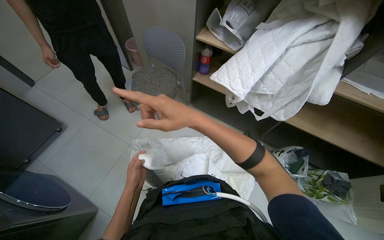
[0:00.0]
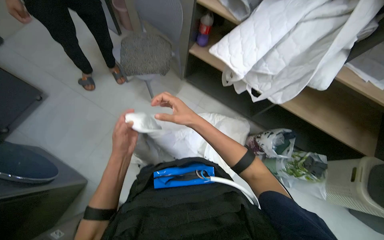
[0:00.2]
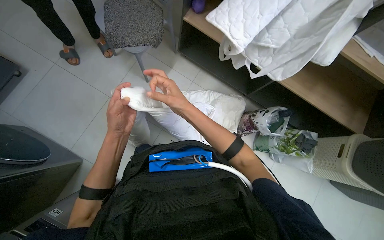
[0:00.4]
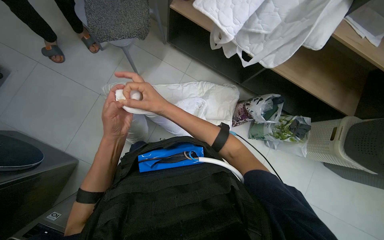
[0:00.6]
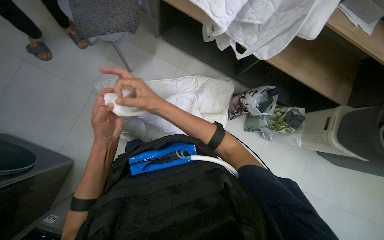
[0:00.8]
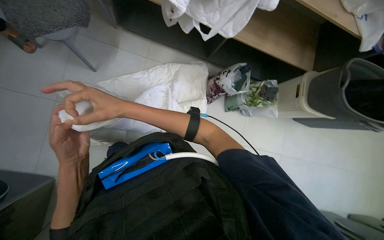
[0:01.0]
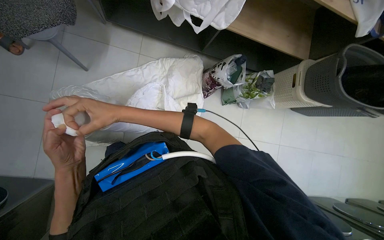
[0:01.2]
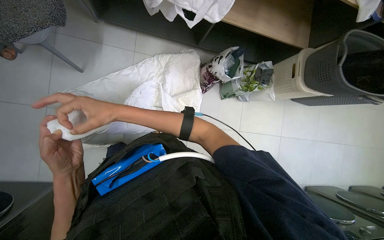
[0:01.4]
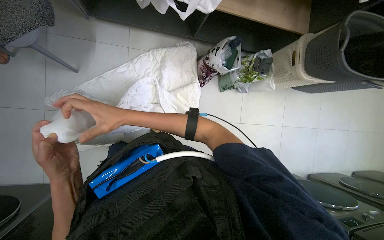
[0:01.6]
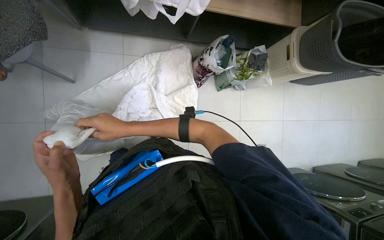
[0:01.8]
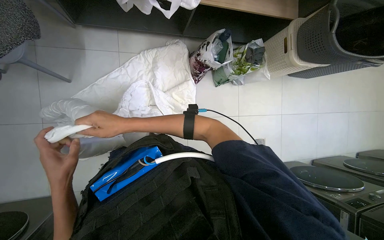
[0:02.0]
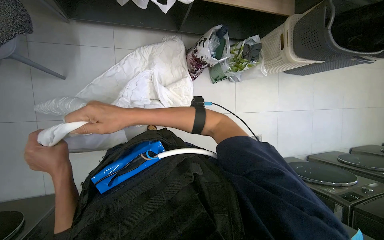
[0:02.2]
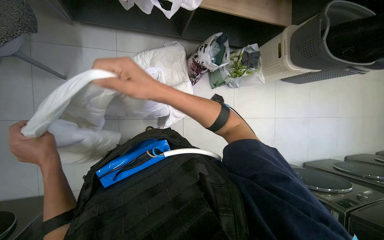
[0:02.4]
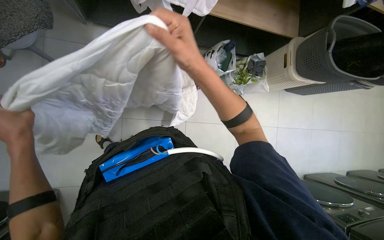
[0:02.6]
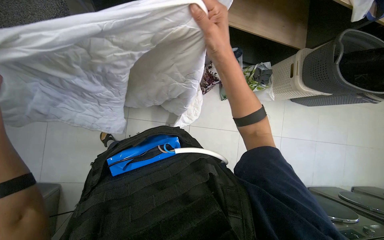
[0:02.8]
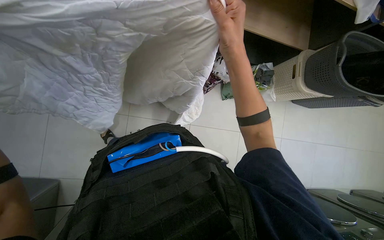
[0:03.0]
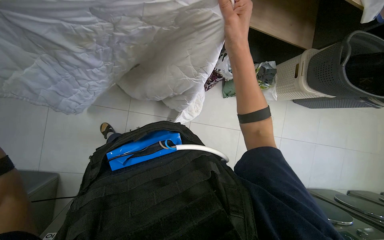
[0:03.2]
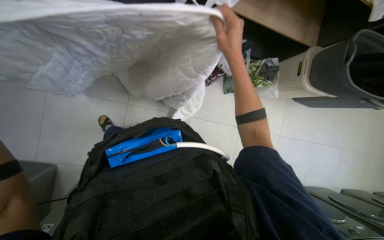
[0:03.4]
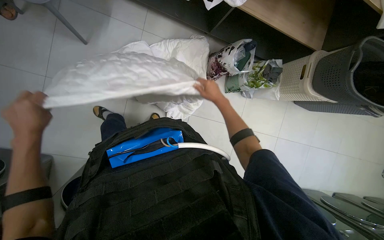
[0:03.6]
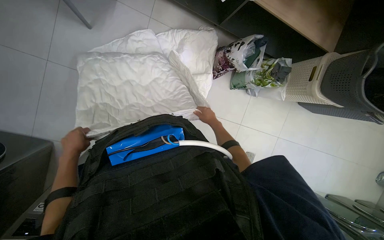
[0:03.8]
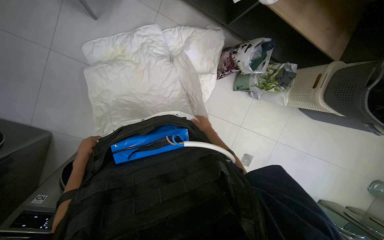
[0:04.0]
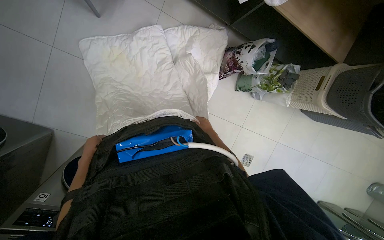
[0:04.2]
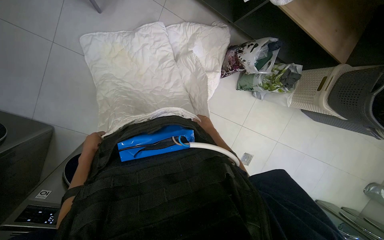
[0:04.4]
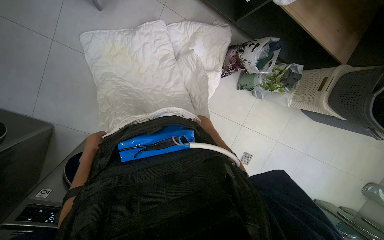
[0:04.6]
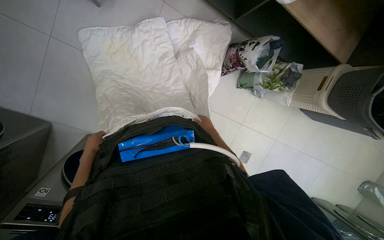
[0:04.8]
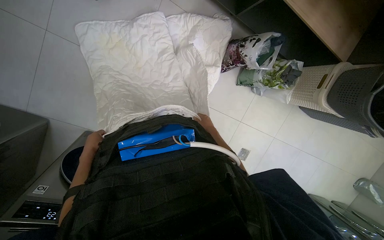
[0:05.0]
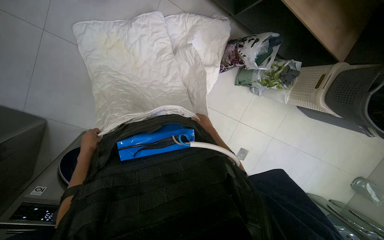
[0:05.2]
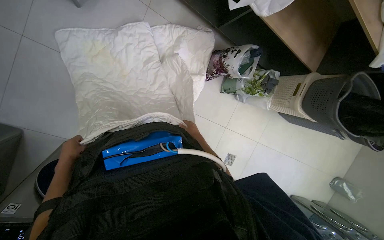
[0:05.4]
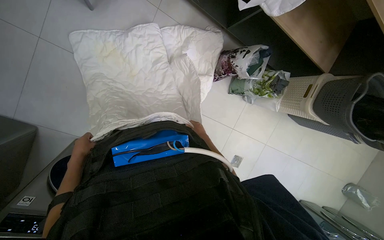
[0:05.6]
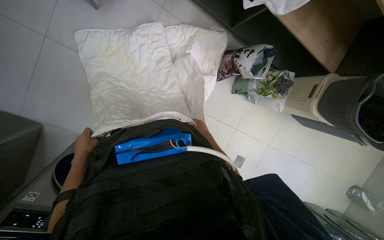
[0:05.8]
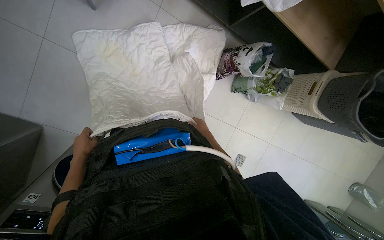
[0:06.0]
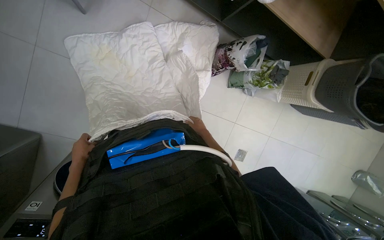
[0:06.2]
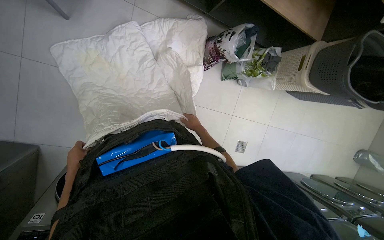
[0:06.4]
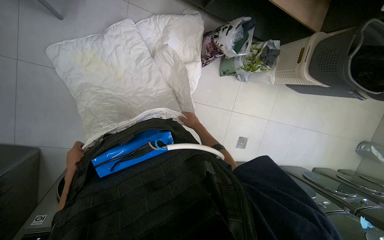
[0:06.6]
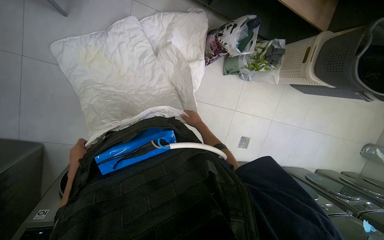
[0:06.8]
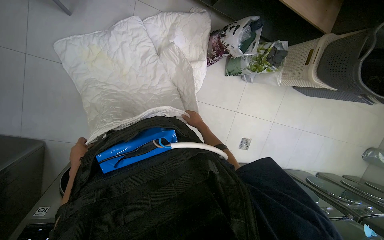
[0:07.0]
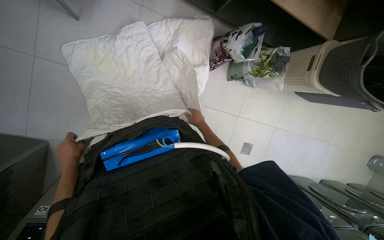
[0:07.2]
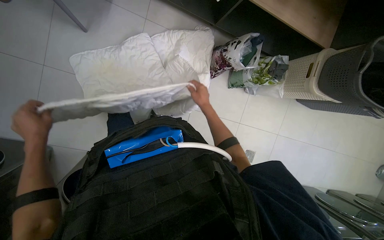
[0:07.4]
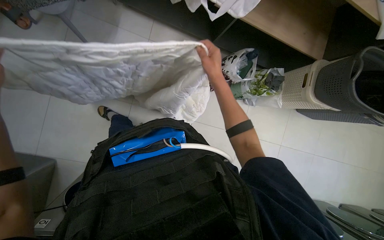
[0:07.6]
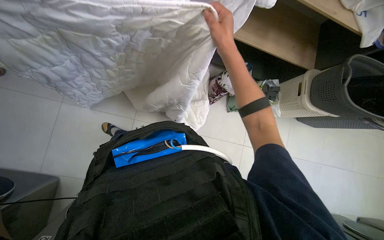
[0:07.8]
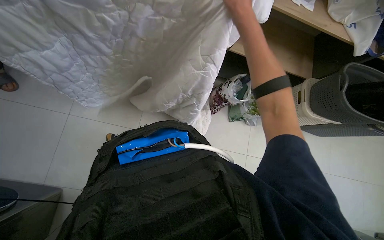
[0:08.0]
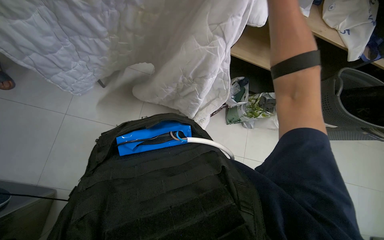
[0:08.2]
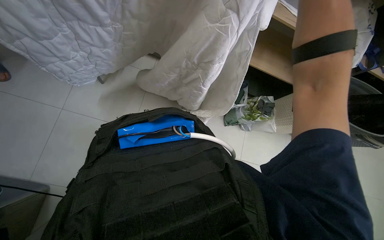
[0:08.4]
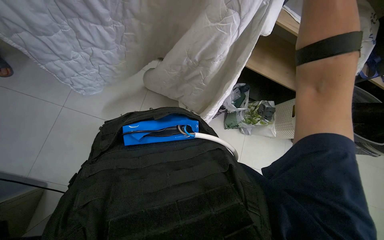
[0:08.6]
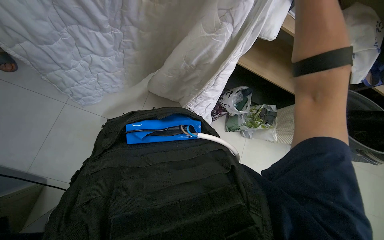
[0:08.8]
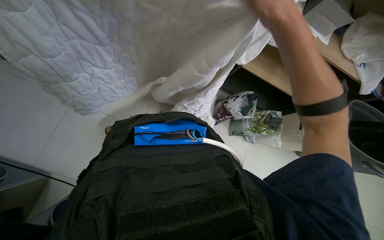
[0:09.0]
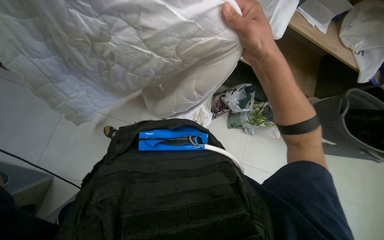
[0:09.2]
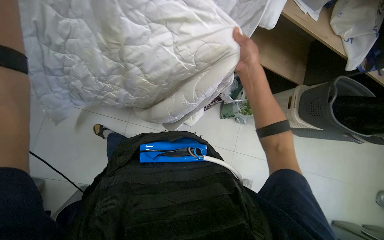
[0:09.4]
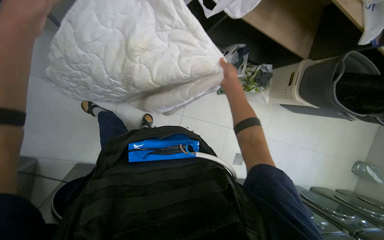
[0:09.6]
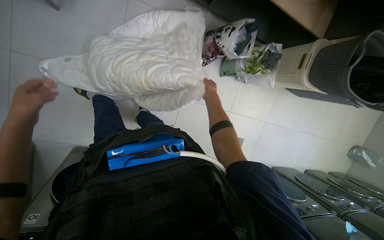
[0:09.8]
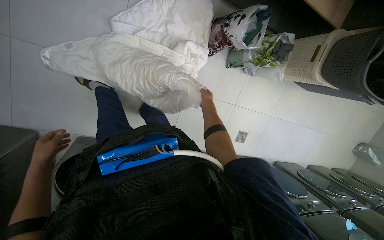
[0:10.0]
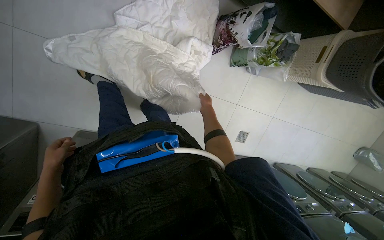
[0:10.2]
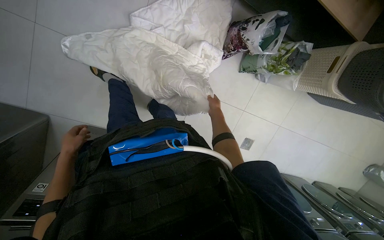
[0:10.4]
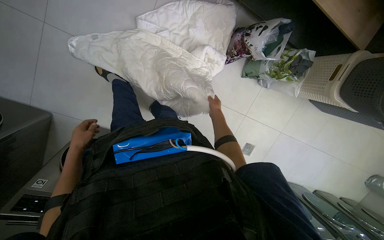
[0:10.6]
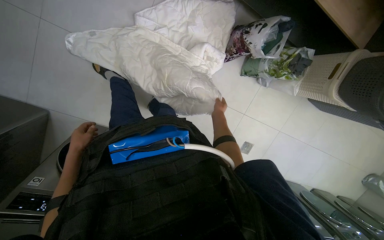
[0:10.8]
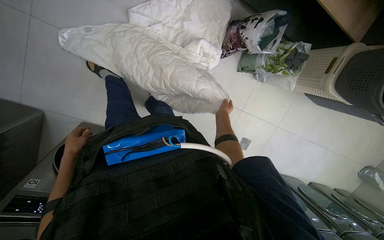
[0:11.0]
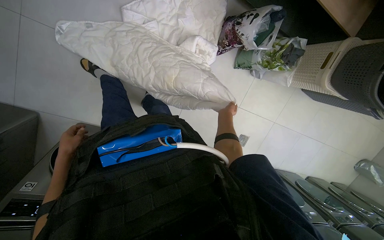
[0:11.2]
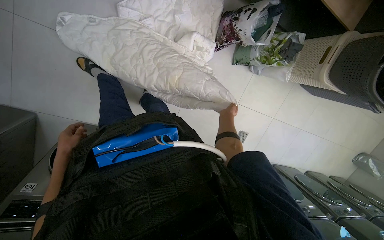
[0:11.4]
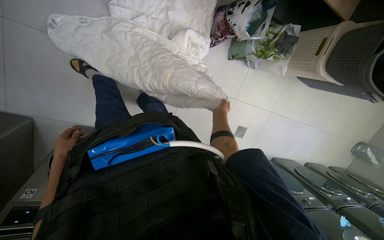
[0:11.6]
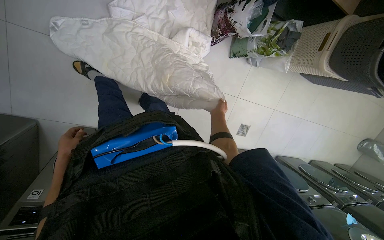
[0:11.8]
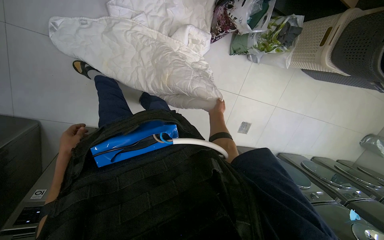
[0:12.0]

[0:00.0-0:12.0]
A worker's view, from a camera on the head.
Job: managing laundry.
The whole recording: Folding and organizing linens. The worker folds and organizes various white linens and quilted items, placing them on shelves and laying them out on the floor.
0:00.0 to 0:01.6: The wearer's head swings roughly 25 degrees to the right. The camera pitches downward, by approximately 35 degrees.
0:01.6 to 0:03.0: The right hand shifts approximately 30 cm to the right and up the picture.
0:03.0 to 0:04.4: The right hand goes about 50 cm farther from the camera and down the picture.
0:04.4 to 0:06.0: The hands stay close to where they were, moving slightly.
0:06.0 to 0:07.6: The right hand heads nearer to the camera and up the picture, covering some 35 cm.
0:07.6 to 0:09.0: The view tilts approximately 15 degrees upward.

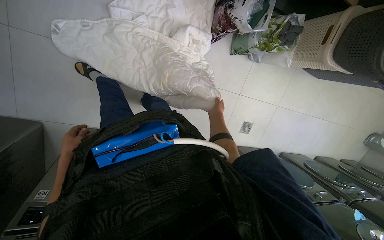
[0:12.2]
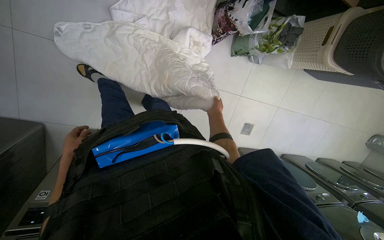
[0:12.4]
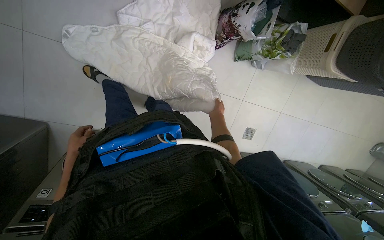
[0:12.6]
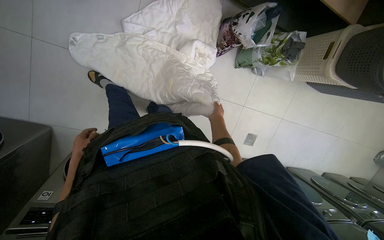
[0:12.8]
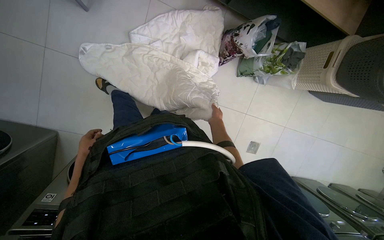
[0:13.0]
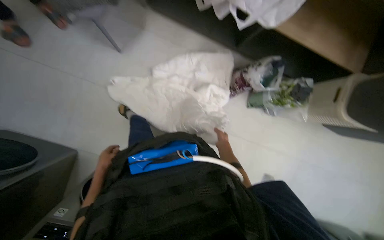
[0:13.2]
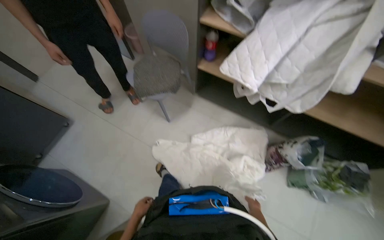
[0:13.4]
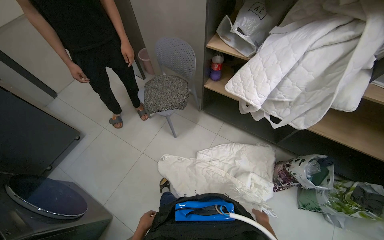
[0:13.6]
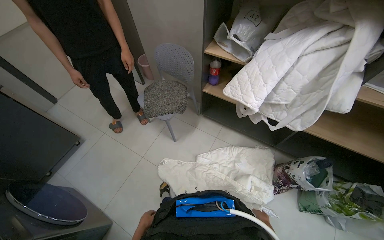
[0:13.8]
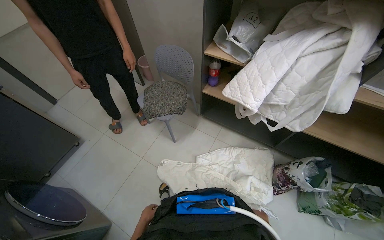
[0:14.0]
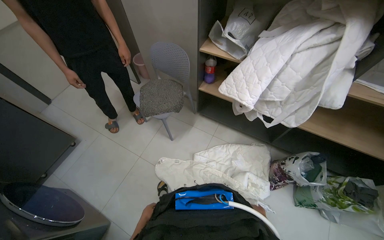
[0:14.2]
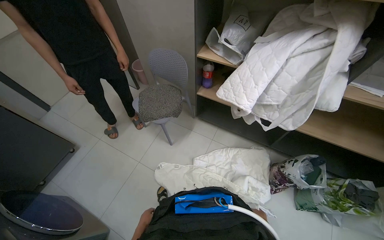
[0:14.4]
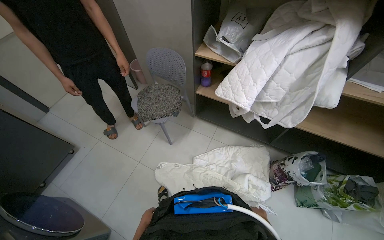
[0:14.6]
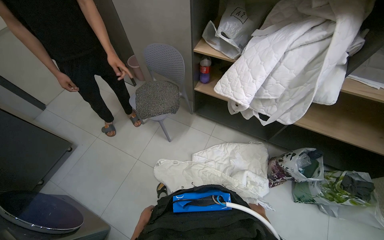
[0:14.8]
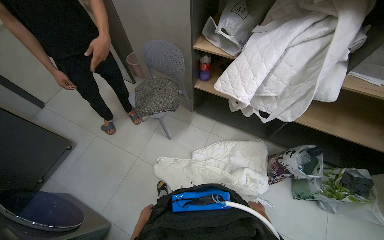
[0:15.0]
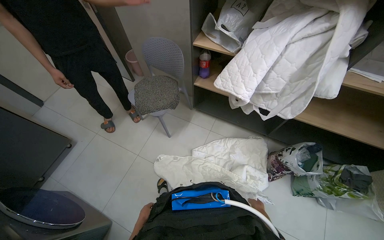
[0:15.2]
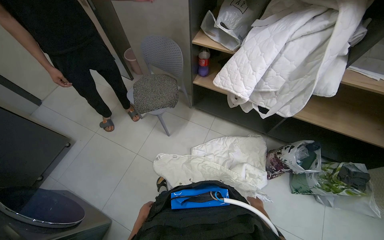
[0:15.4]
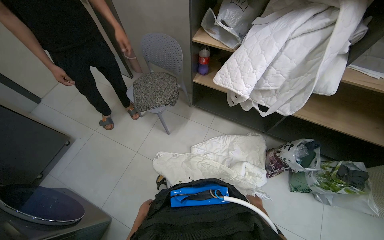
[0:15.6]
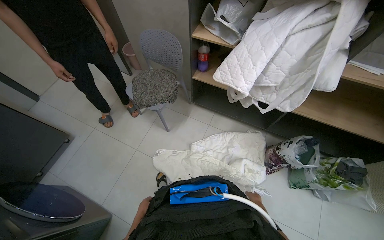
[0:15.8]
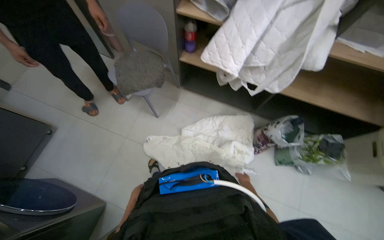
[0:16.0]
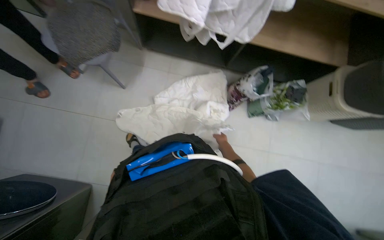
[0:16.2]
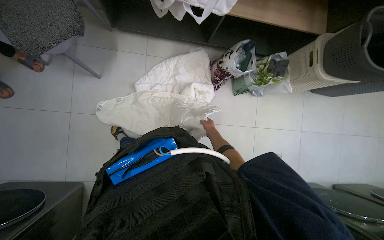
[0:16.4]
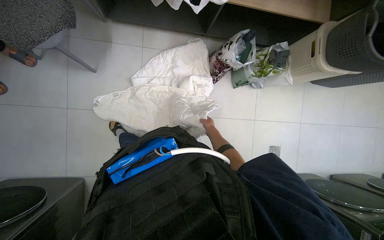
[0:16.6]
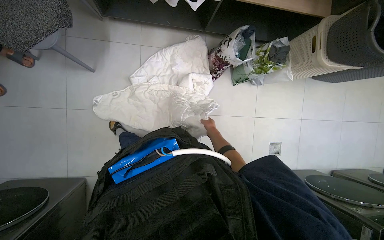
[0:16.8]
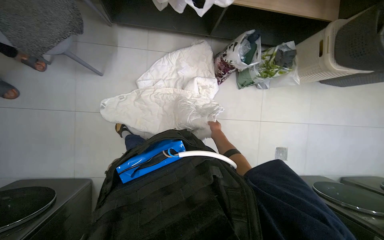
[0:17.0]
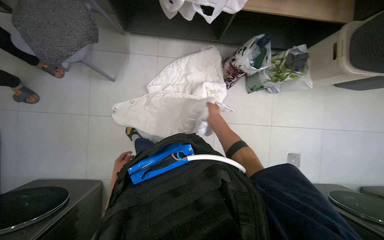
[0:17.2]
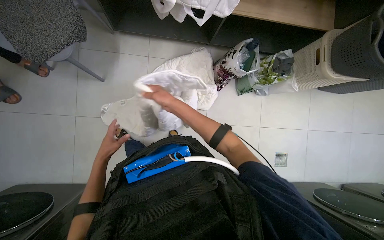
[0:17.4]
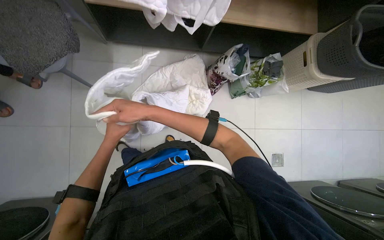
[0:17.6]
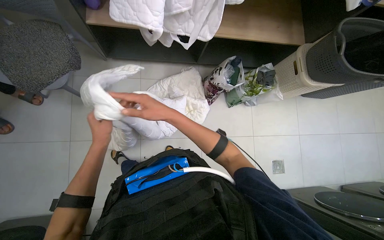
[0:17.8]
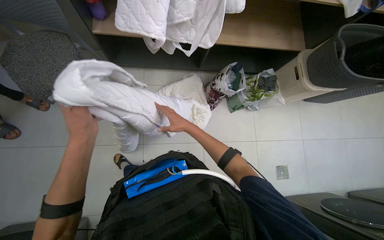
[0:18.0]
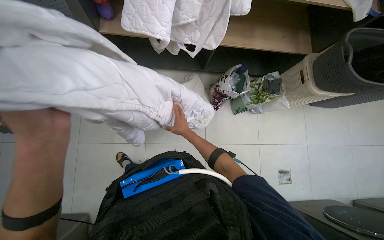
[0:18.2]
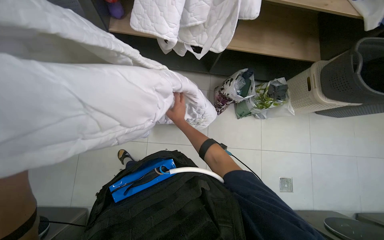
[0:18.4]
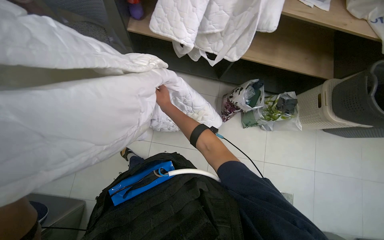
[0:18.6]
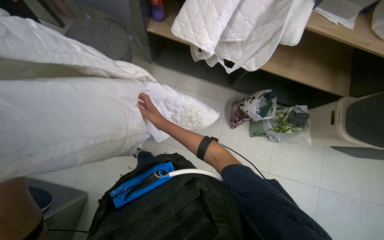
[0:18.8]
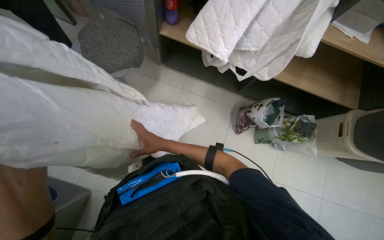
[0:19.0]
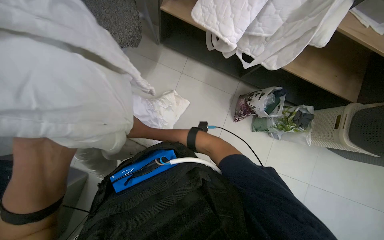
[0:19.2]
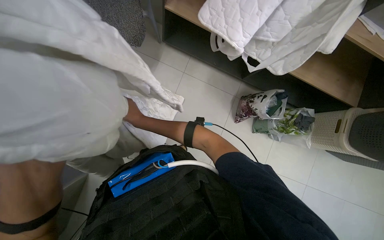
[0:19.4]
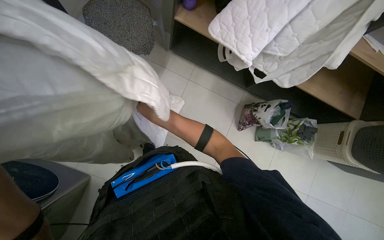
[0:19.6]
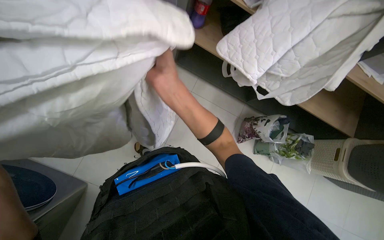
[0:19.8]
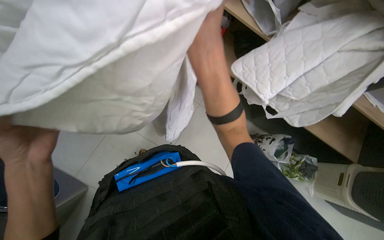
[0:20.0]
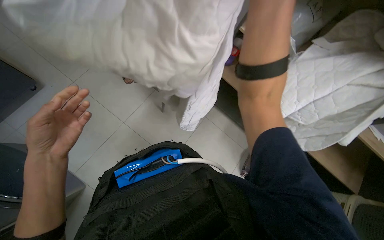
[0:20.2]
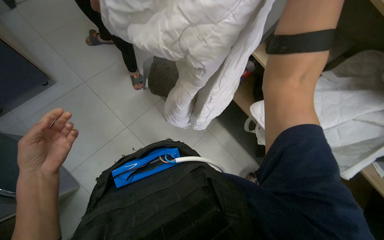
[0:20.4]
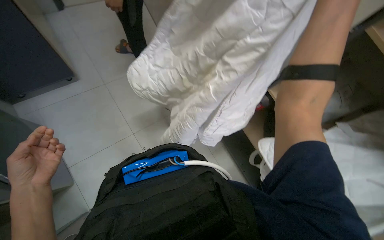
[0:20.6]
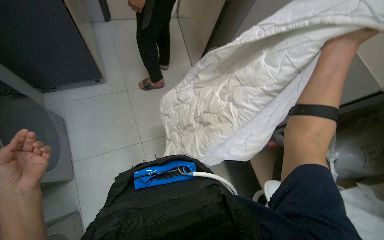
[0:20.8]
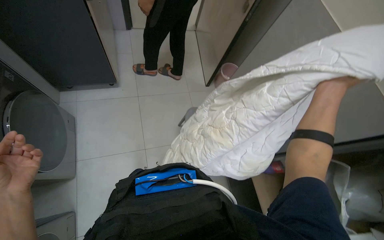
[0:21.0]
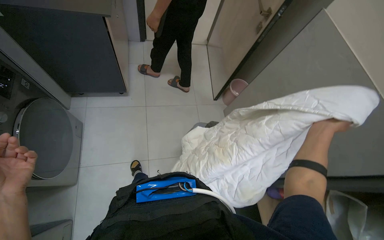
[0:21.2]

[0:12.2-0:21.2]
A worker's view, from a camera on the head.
Job: managing laundry.
The whole recording: Folding and organizing linens. The worker folds and organizes various white linens and quilted items, placing them on shelves and laying them out on the floor.
0:12.2 to 0:13.8: The wearer looks some 25 degrees further to the left. The view tilts about 55 degrees upward.
0:15.2 to 0:16.6: The head rotates roughly 25 degrees to the right. The camera pitches downward, by roughly 30 degrees.
0:16.6 to 0:18.2: The right hand heads nearer to the camera and to the left, covering approximately 20 cm.
0:18.2 to 0:19.8: Everything in view rotates some 25 degrees clockwise. The right hand goes nearer and farther, roughly 30 cm each way, reversing 2 times.
0:19.8 to 0:21.2: The wearer looks about 30 degrees further upward. The scene turns approximately 50 degrees clockwise in the picture.
